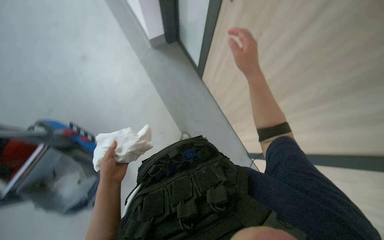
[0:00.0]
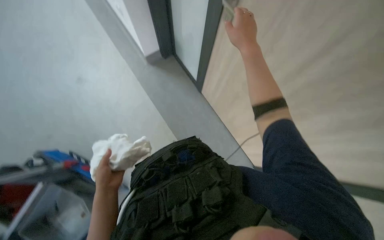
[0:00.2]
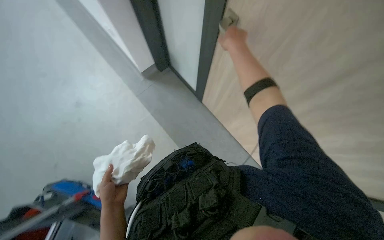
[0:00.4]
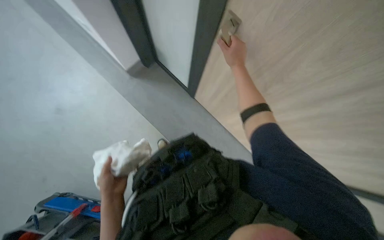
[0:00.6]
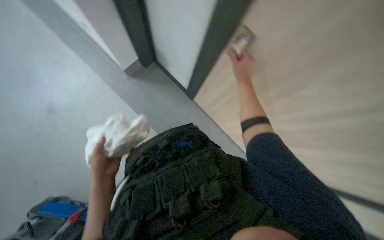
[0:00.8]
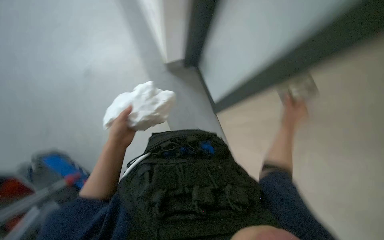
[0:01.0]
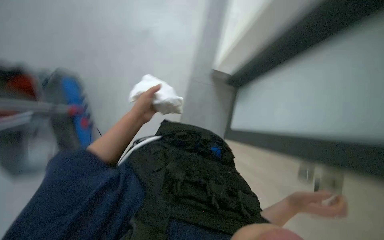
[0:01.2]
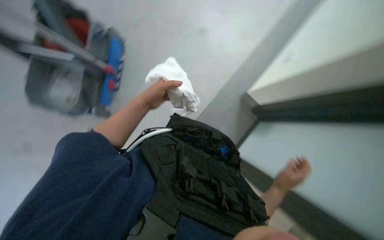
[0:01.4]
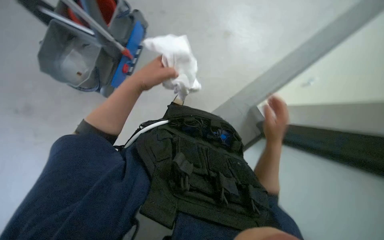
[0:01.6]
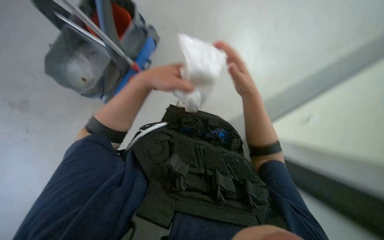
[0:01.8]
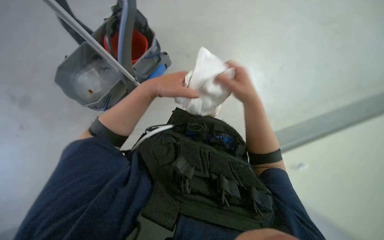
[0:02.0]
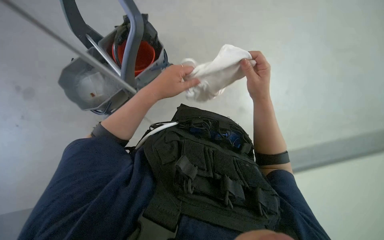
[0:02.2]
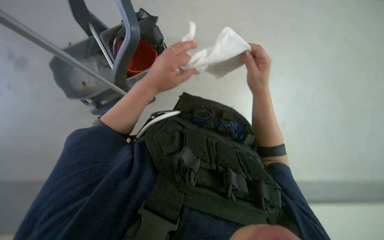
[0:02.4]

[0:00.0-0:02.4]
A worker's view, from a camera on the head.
Job: wiping surfaces.
The whole recording: Wiping surfaces in the room. The worker enters the room and wipes the relevant surfaces, tables, and windows.
0:00.0 to 0:01.2: The left hand shifts approximately 10 cm up the picture.
0:01.2 to 0:02.4: The scene rotates clockwise by about 30 degrees. The left hand heads nearer to the camera, covering approximately 10 cm.

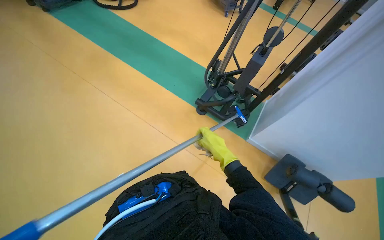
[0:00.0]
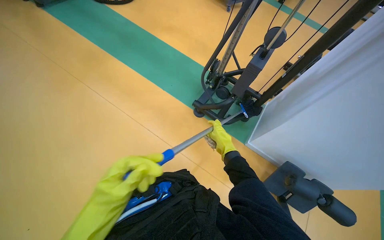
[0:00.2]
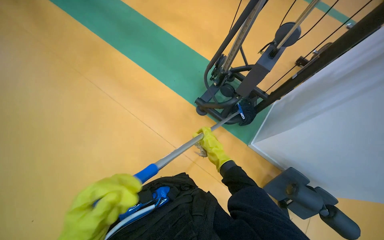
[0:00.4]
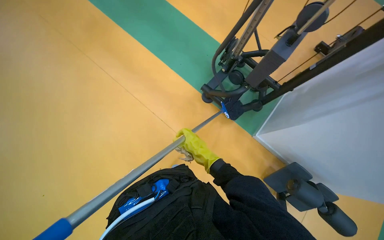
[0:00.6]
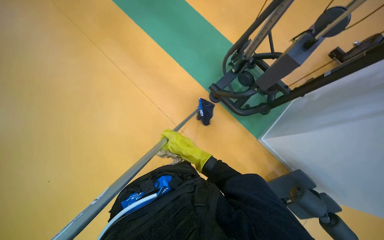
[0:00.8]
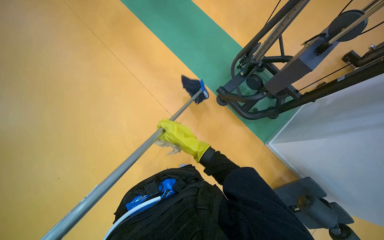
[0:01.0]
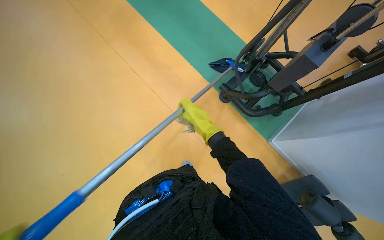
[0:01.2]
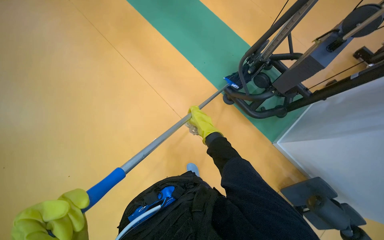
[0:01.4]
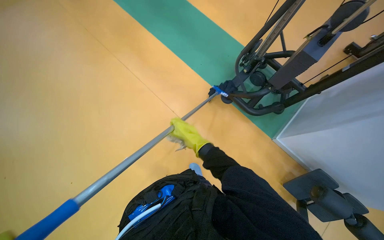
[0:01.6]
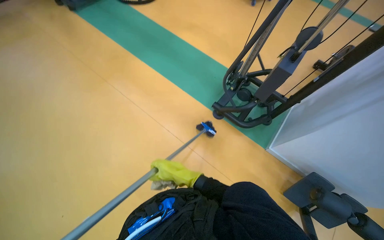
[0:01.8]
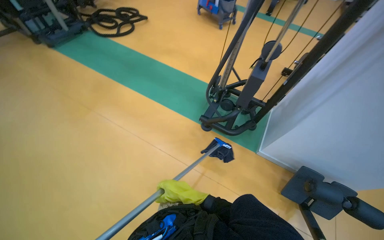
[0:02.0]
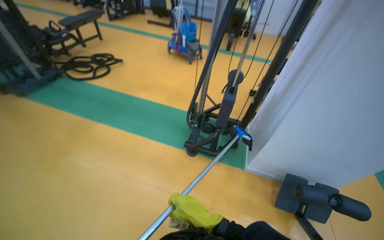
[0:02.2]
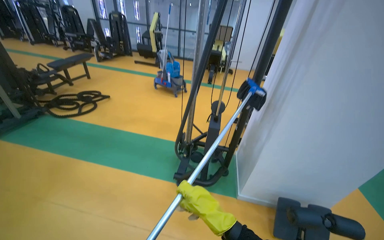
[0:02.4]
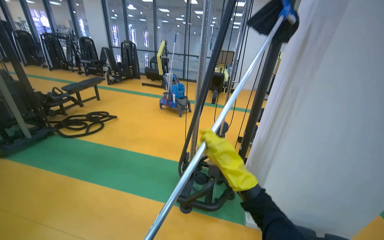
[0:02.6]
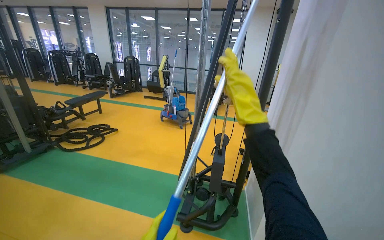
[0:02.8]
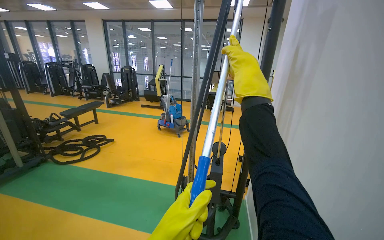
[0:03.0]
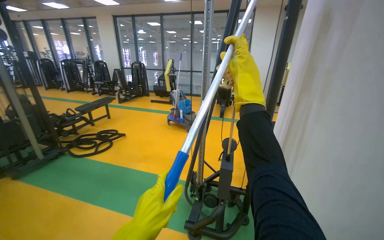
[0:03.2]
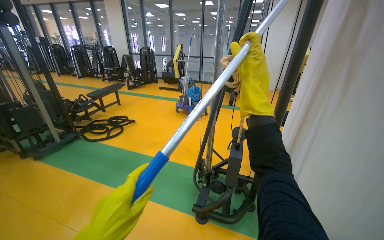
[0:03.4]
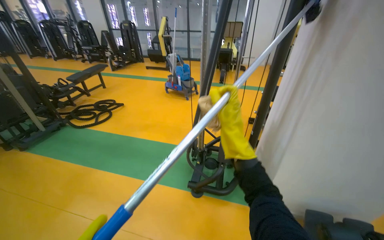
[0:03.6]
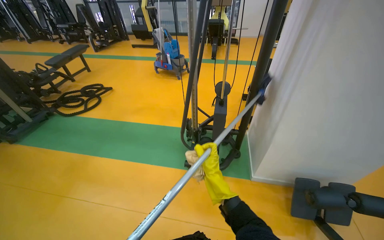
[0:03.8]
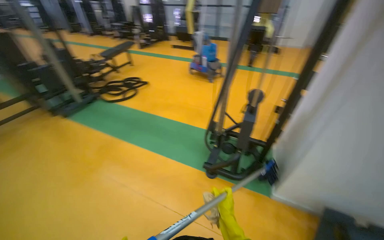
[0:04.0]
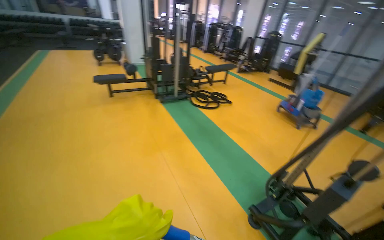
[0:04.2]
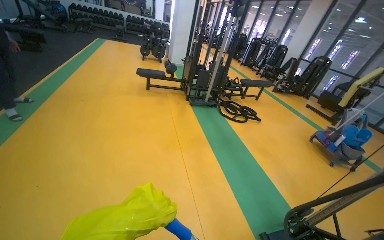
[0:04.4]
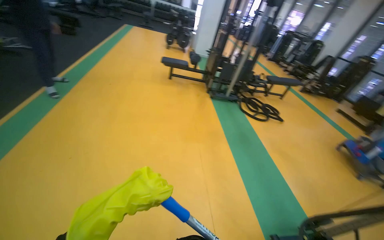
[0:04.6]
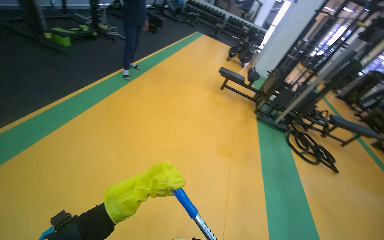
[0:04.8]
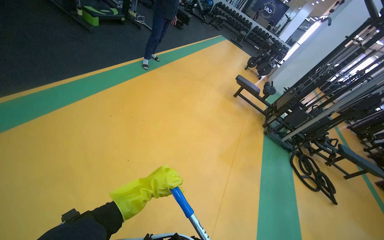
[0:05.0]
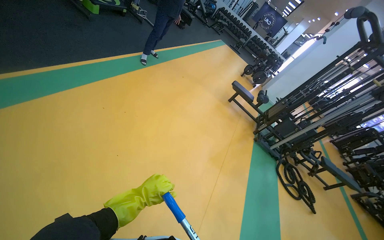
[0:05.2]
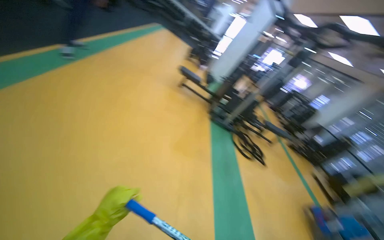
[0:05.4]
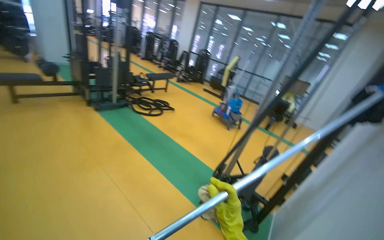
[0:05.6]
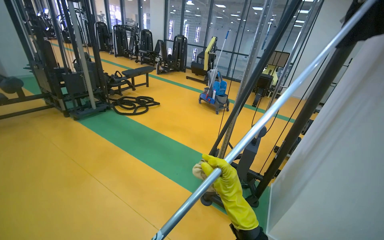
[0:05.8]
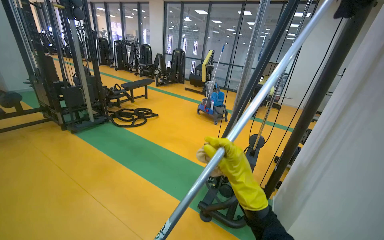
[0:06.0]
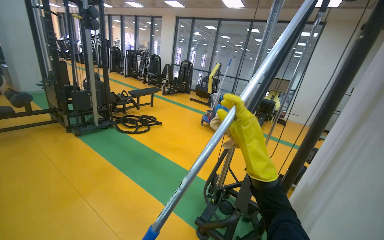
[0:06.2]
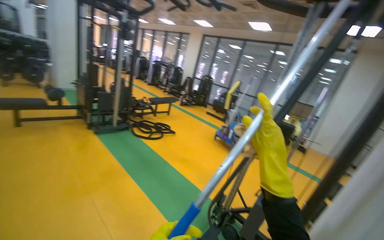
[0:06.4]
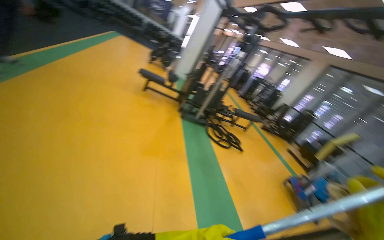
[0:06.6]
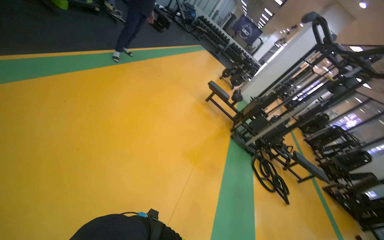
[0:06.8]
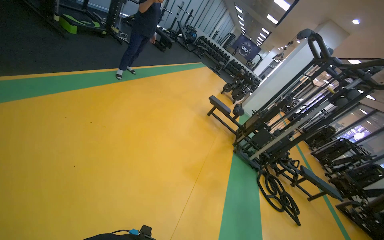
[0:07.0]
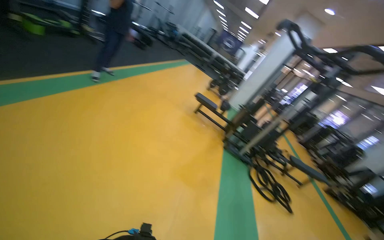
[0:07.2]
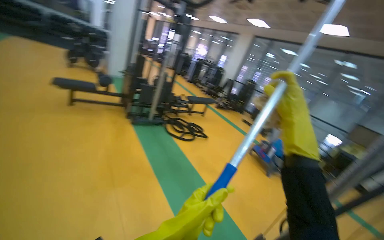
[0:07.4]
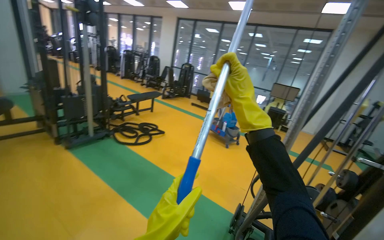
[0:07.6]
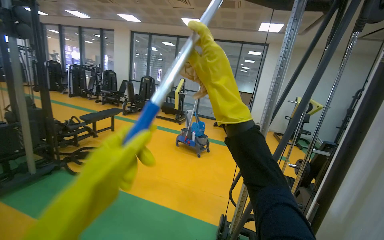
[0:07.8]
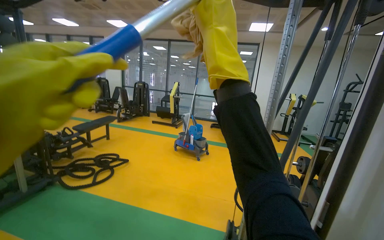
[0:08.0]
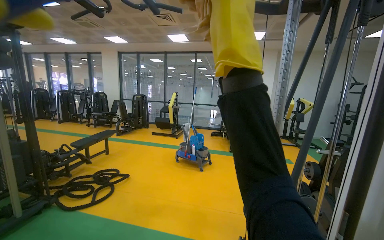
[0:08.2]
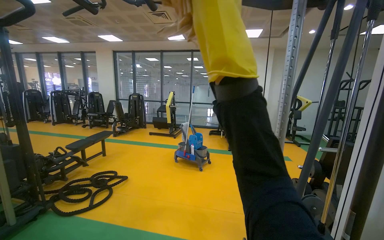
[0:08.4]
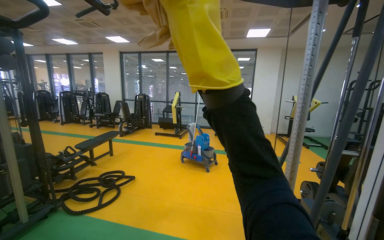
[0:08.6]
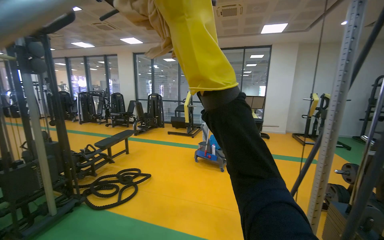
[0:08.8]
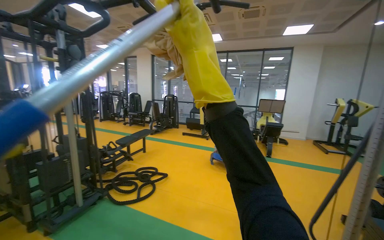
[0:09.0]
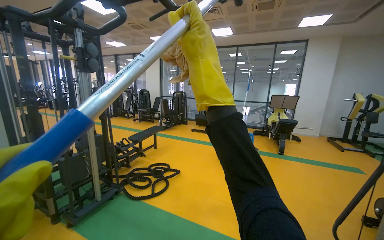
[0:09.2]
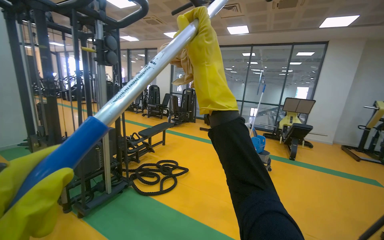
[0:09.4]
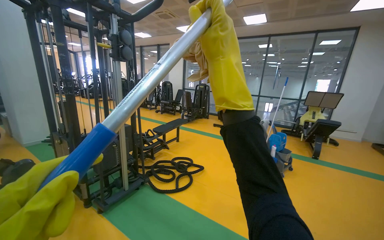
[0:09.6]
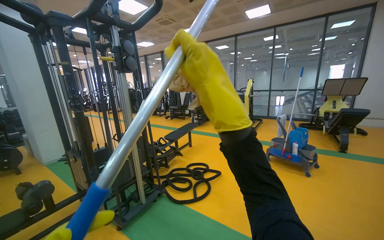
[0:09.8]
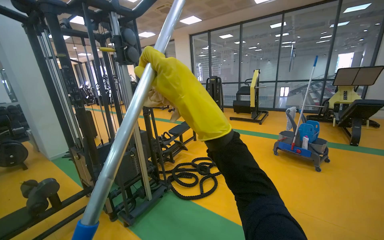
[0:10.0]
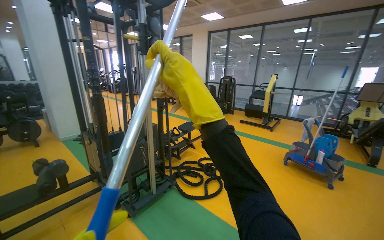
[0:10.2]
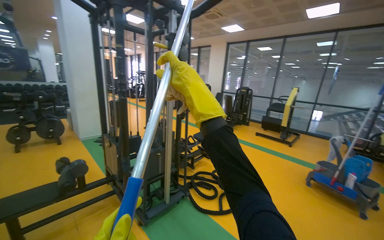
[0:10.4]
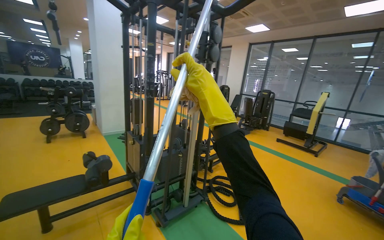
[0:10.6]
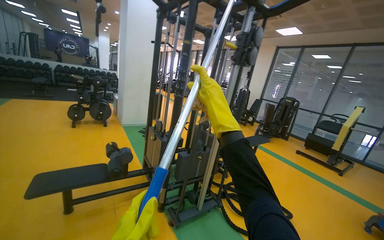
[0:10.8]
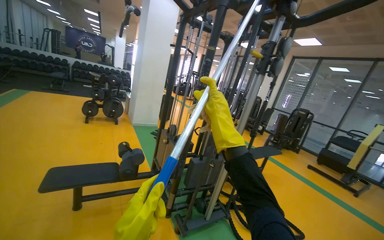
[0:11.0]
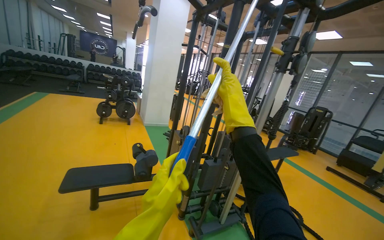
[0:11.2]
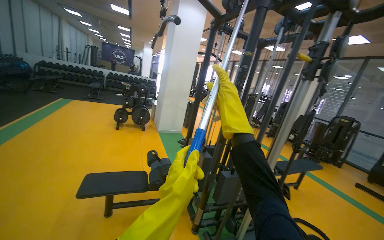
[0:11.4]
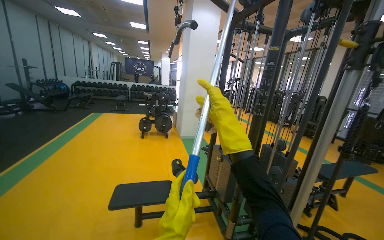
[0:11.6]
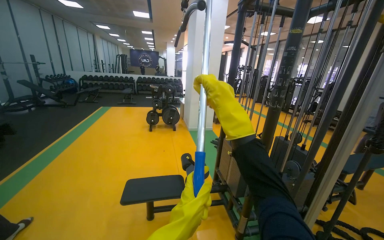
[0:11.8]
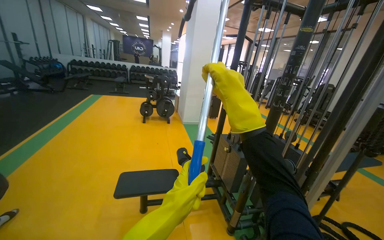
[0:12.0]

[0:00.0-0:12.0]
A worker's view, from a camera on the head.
Job: wiping surfaces.
The whole recording: Cleaning gym equipment and floor. The worker cleans various gym equipment and the surrounding floor using a long-handled tool.
0:00.0 to 0:01.6: The camera pitches downward, by roughly 15 degrees.
0:01.6 to 0:03.0: The head turns to the right by some 35 degrees. The wearer looks roughly 55 degrees further upward.
0:03.0 to 0:04.4: The head turns to the left by some 65 degrees.
0:06.0 to 0:07.6: The camera is carried some 50 cm.
0:07.6 to 0:09.0: The camera travels roughly 50 cm.
0:09.0 to 0:10.4: The camera travels roughly 70 cm. The camera sweeps to the left, by about 20 degrees.
0:10.4 to 0:12.0: The wearer moves some 70 cm. The wearer looks about 30 degrees further to the left.

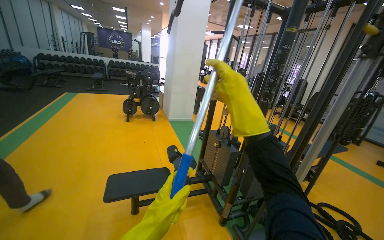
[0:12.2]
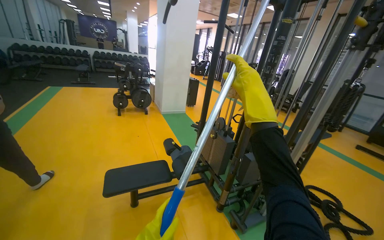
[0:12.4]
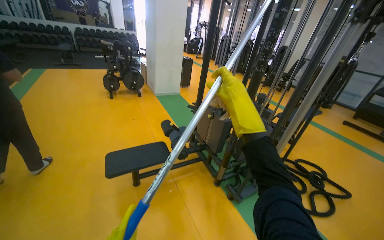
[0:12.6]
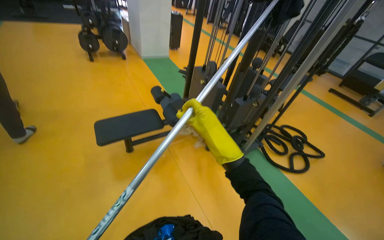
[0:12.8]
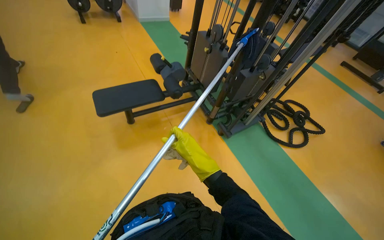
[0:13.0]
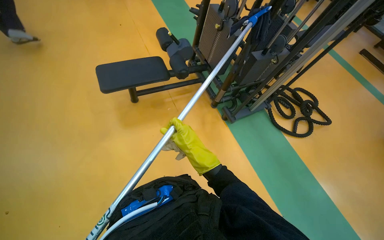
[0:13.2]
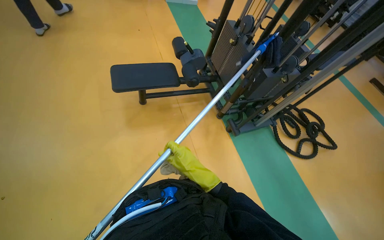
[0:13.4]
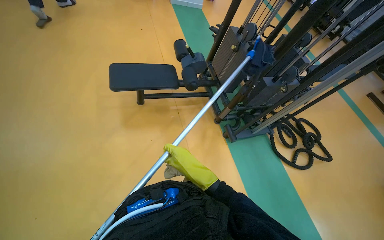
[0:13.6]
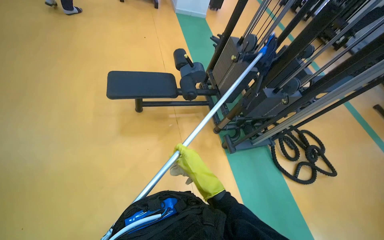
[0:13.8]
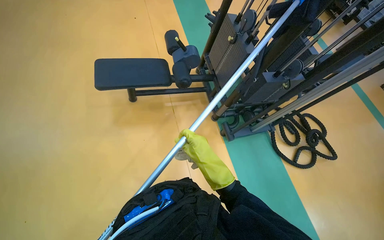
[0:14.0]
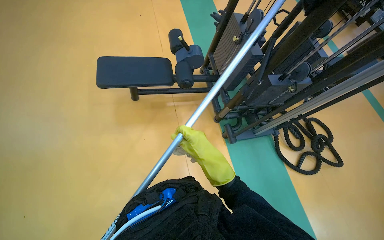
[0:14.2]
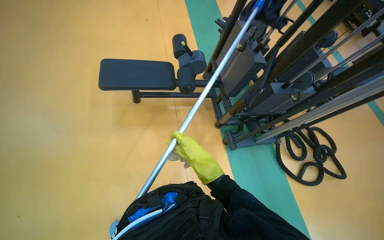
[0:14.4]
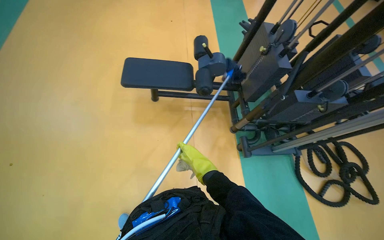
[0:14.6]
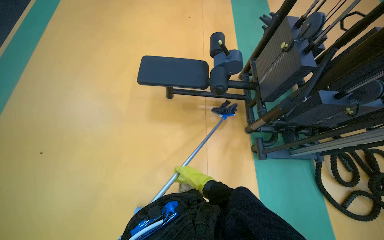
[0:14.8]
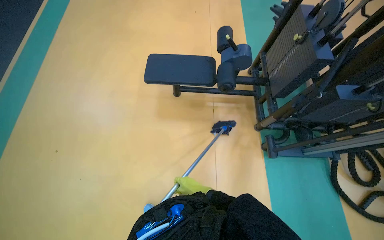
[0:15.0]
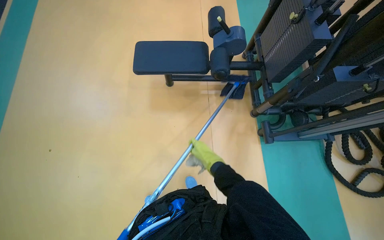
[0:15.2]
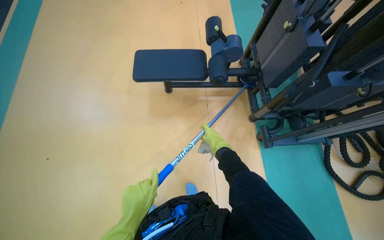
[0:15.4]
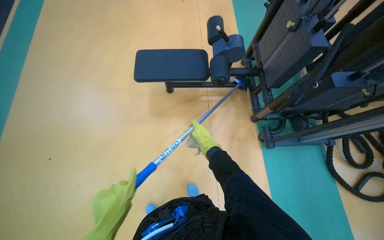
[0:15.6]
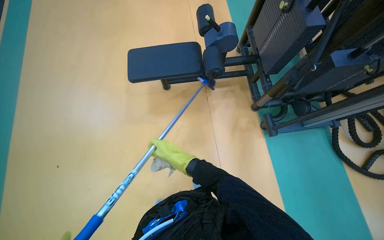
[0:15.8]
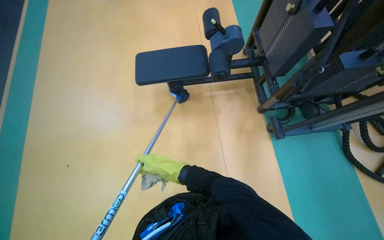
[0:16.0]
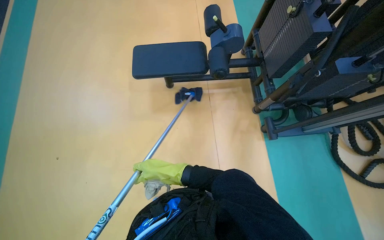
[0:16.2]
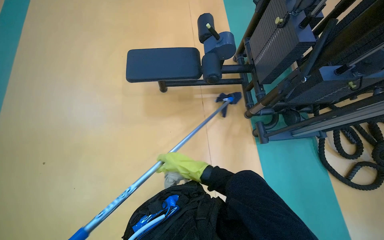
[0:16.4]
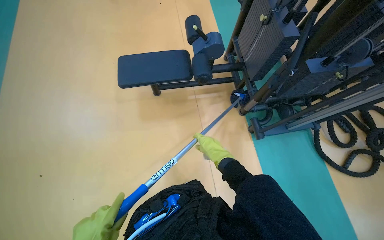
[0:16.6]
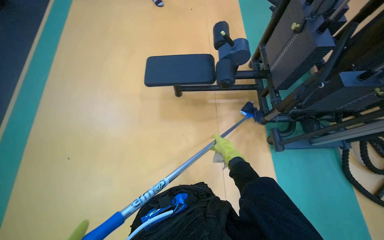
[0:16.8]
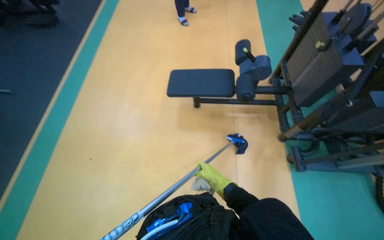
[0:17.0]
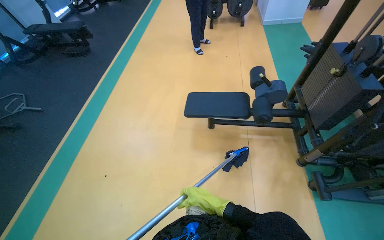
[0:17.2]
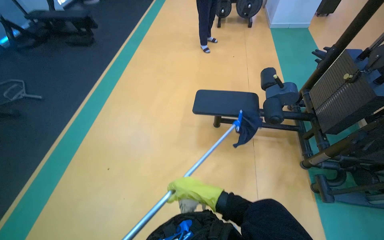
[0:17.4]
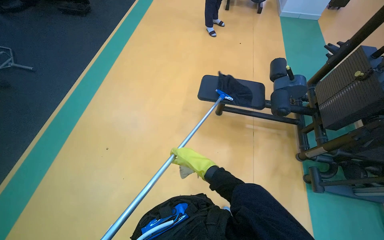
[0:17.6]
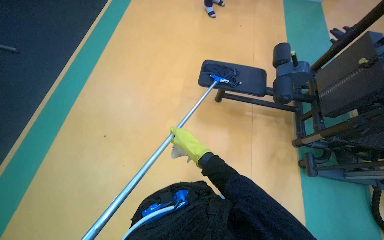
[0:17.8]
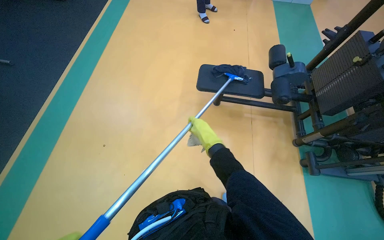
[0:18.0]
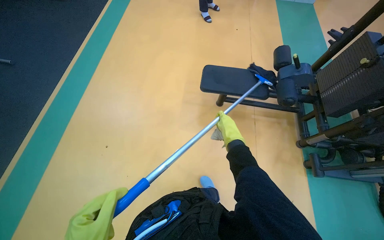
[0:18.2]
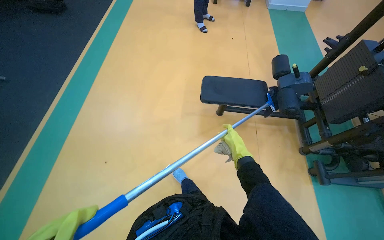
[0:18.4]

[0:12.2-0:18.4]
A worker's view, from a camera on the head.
Job: wiping surfaces.
The whole recording: Cleaning gym equipment and floor. The worker cleans various gym equipment and the surrounding floor using a long-handled tool.
0:12.2 to 0:13.8: The view tips downward by approximately 35 degrees.
0:13.8 to 0:15.4: The camera sweeps to the left, by roughly 15 degrees. The right hand is displaced farther from the camera by some 30 cm.
0:15.4 to 0:16.8: The right hand goes to the left and returns, about 20 cm each way.
0:16.8 to 0:18.4: The wearer moves to the left, some 50 cm.
